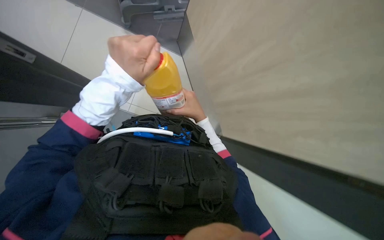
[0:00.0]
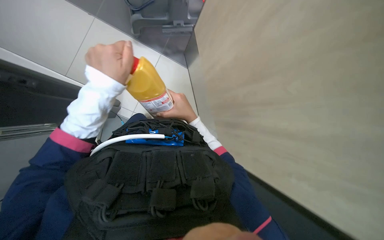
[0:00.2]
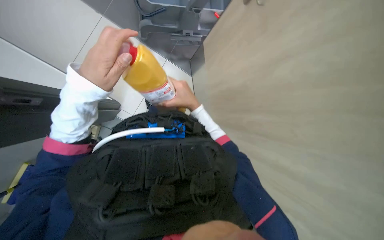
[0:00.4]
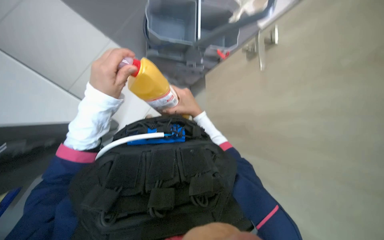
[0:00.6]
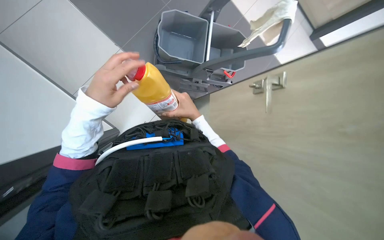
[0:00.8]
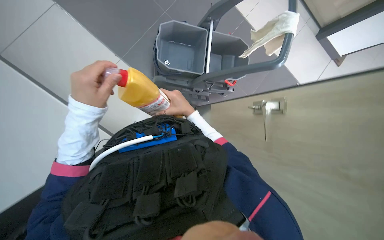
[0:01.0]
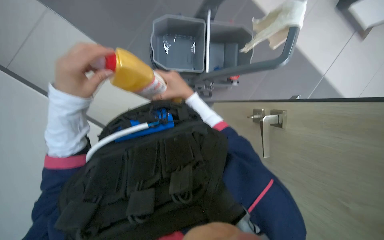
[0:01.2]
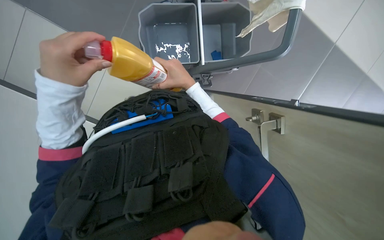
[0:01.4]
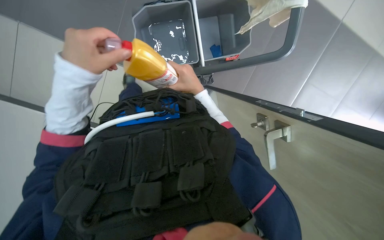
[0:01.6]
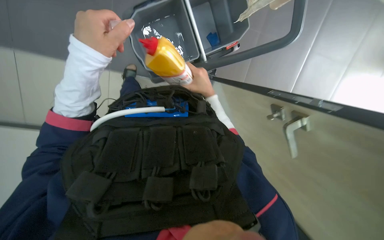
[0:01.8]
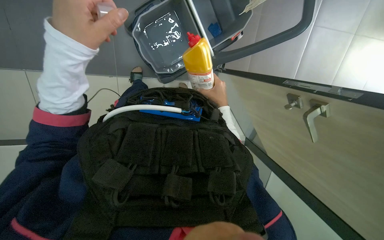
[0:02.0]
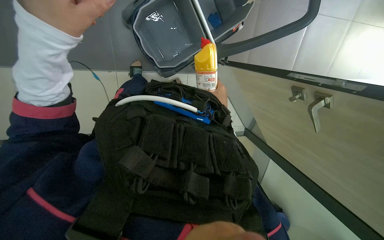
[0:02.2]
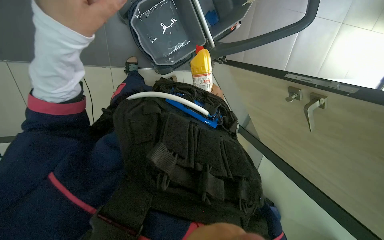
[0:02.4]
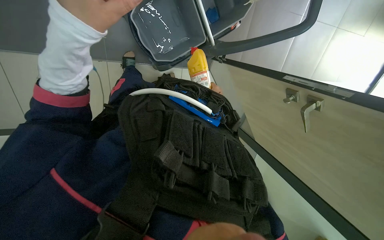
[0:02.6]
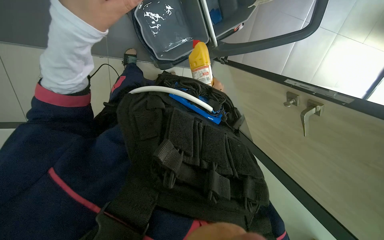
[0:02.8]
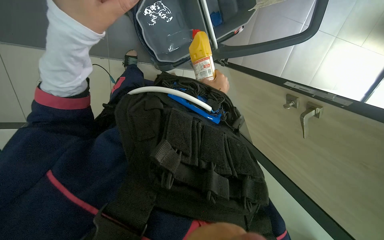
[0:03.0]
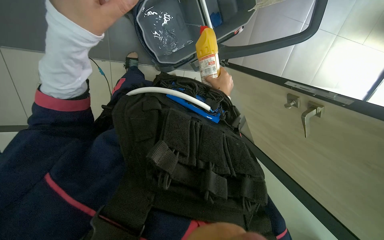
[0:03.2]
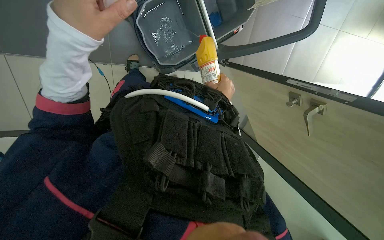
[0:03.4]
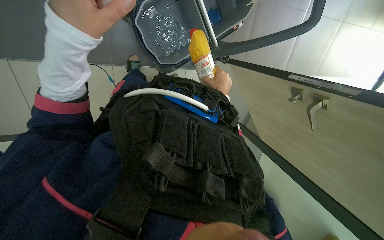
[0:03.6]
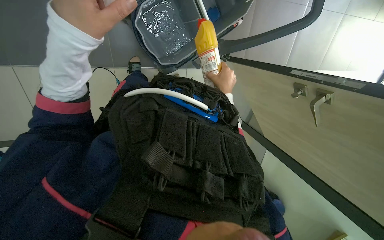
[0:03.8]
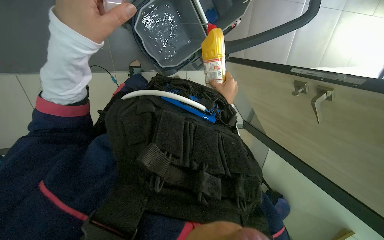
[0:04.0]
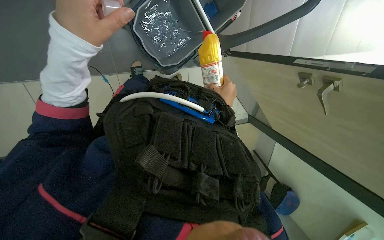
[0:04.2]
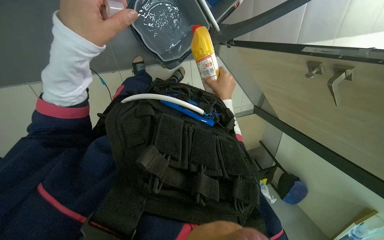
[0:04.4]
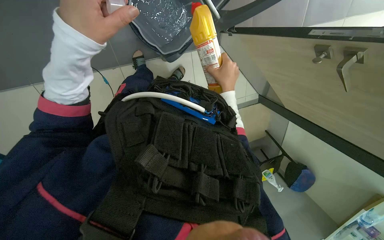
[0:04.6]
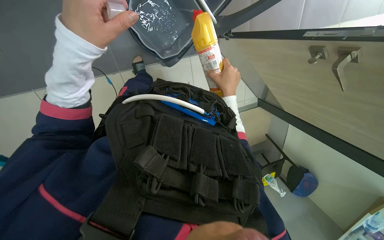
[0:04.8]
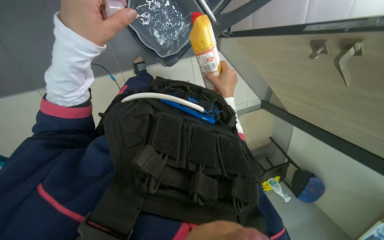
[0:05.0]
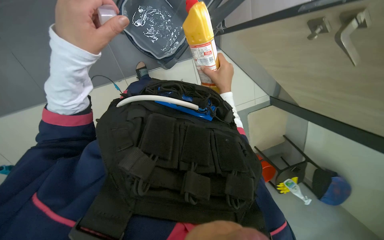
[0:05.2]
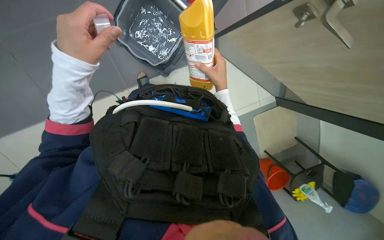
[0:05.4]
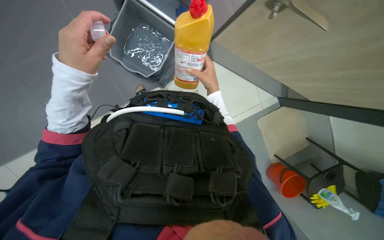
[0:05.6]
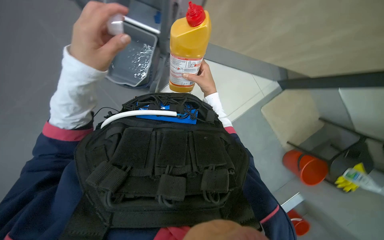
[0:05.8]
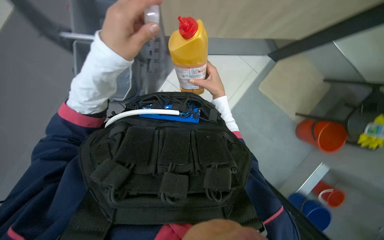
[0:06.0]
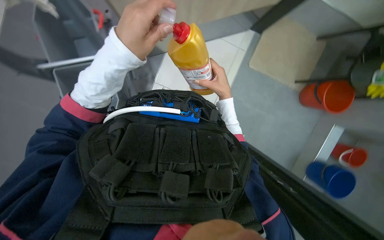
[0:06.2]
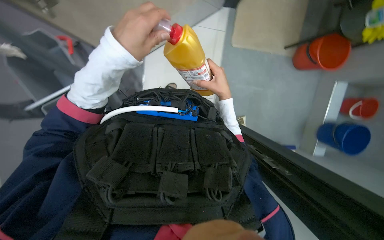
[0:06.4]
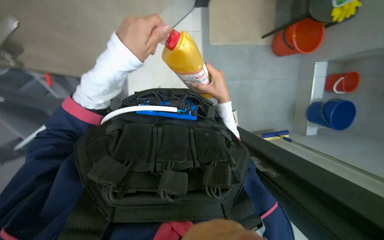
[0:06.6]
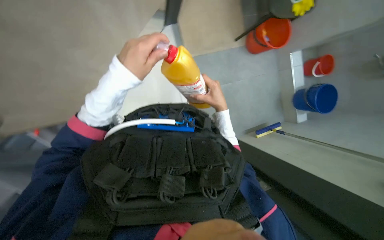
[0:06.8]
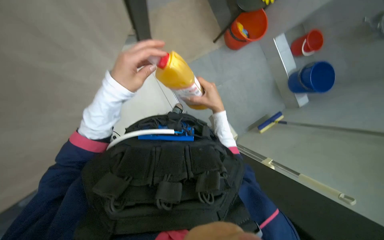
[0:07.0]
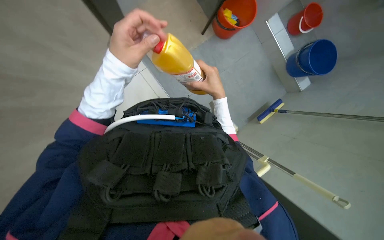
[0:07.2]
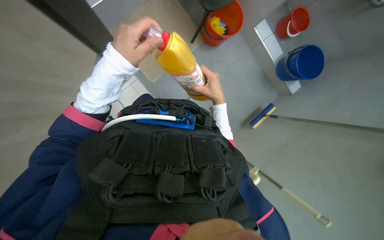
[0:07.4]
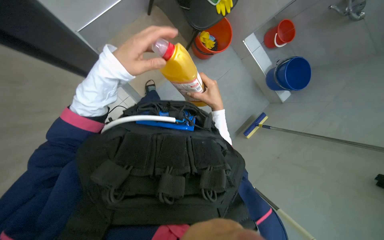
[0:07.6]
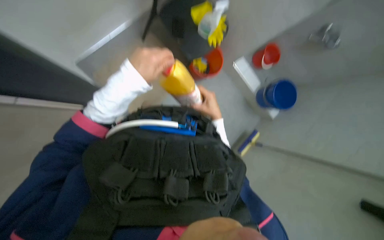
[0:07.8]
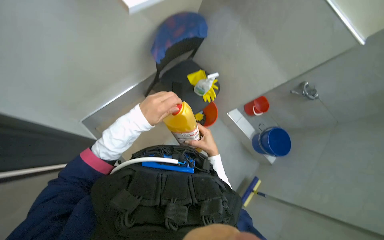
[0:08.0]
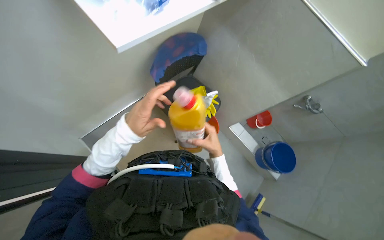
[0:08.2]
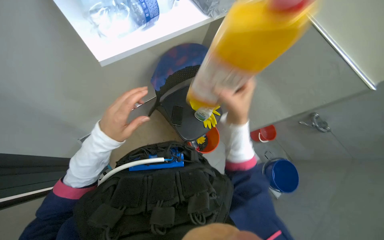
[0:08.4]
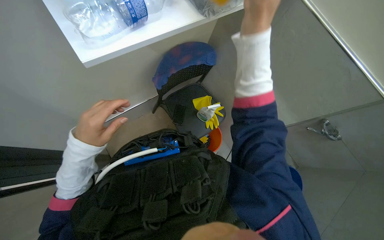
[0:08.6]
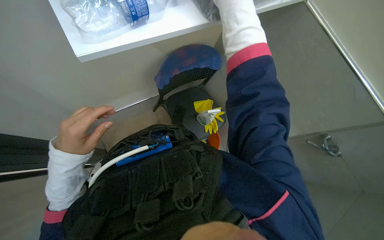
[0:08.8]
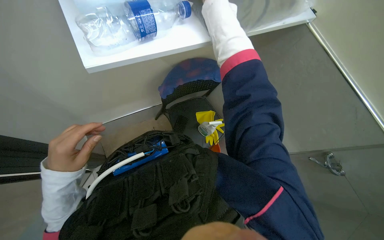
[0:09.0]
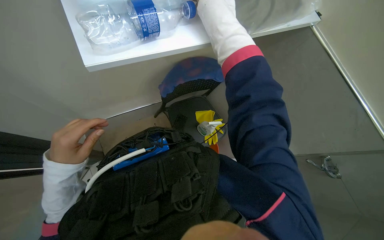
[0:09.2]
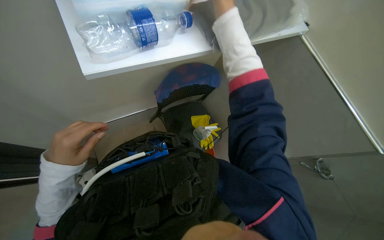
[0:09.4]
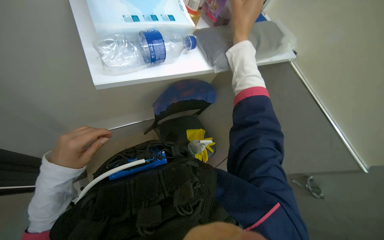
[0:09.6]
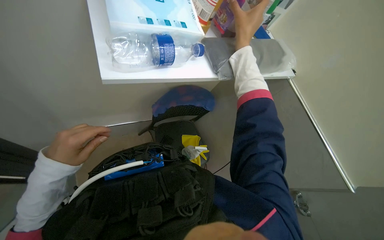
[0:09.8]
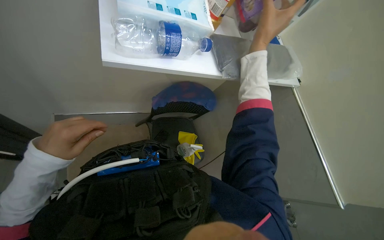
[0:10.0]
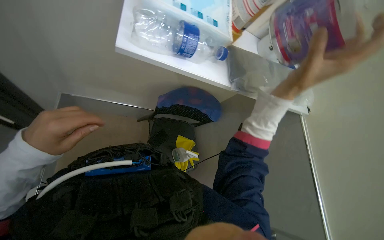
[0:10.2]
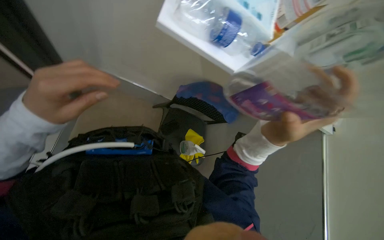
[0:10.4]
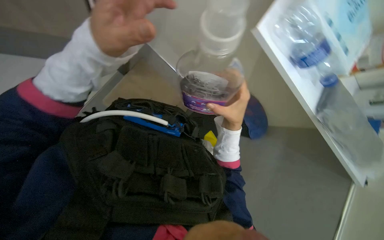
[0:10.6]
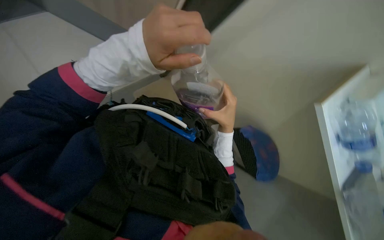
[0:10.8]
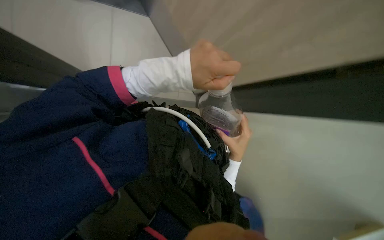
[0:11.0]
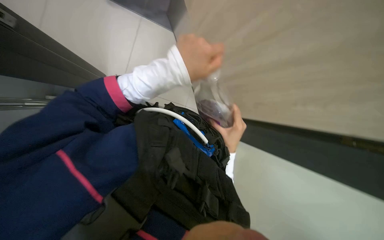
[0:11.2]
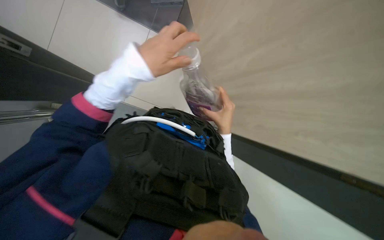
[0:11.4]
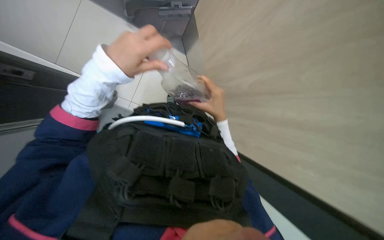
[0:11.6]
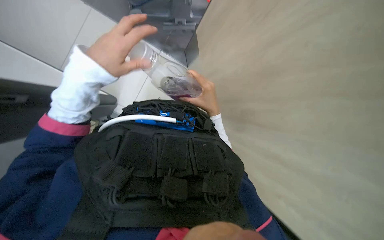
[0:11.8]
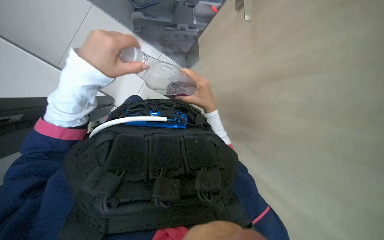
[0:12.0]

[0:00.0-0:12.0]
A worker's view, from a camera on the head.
Job: preparing cleaning supplies.
The whole recording: Preparing cleaning solution. The worker prepares cleaning solution by pouring liquids into a bucket and then into the cleaning cart.
0:00.0 to 0:01.6: The camera travels some 60 cm.
0:01.6 to 0:03.0: The view tilts roughly 15 degrees downward. The left hand goes roughly 20 cm up the picture and nearer to the camera.
0:06.0 to 0:07.6: The scene turns approximately 50 degrees counterclockwise in the picture.
0:07.6 to 0:09.0: The view tilts approximately 45 degrees upward.
0:09.0 to 0:10.4: The scene rotates clockwise by approximately 40 degrees.

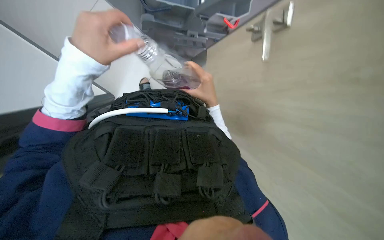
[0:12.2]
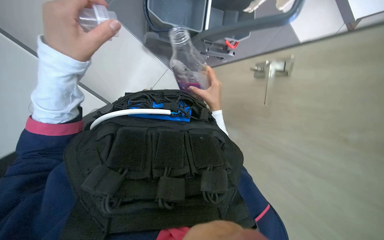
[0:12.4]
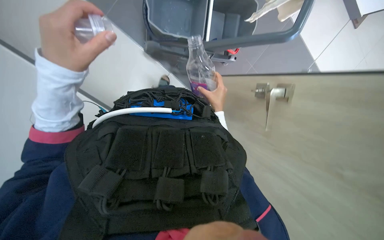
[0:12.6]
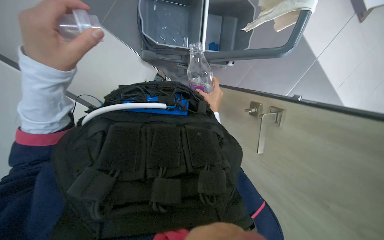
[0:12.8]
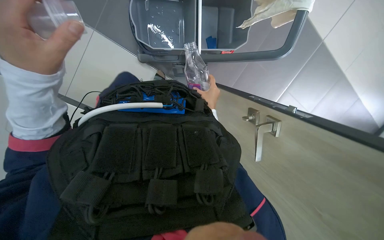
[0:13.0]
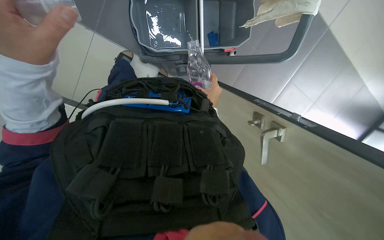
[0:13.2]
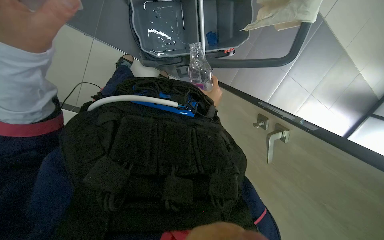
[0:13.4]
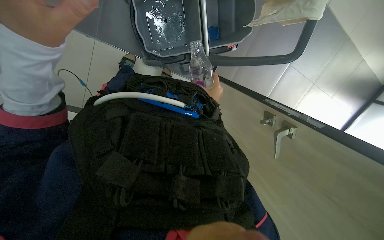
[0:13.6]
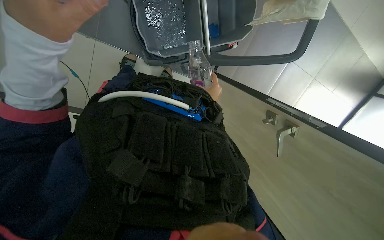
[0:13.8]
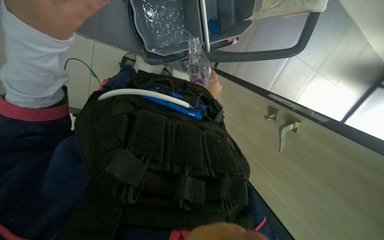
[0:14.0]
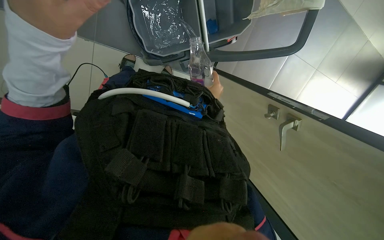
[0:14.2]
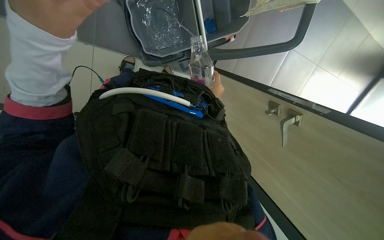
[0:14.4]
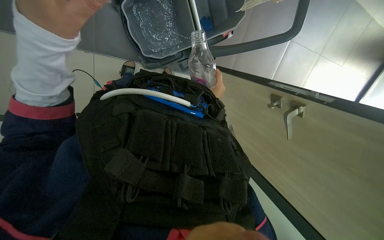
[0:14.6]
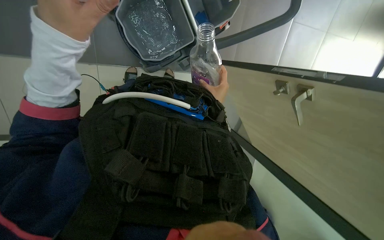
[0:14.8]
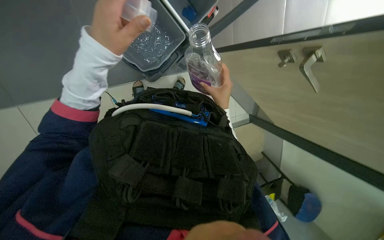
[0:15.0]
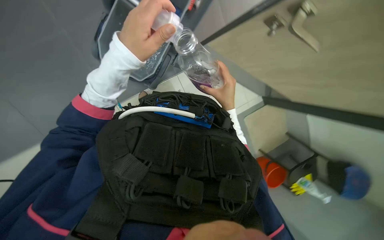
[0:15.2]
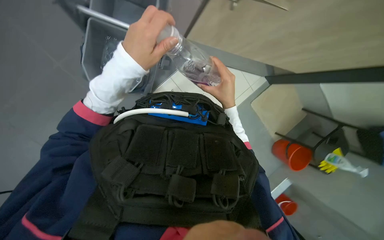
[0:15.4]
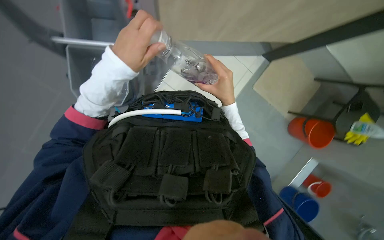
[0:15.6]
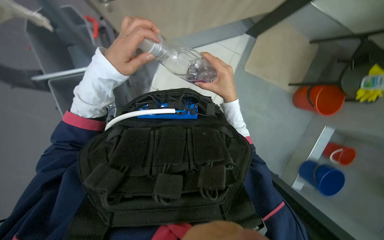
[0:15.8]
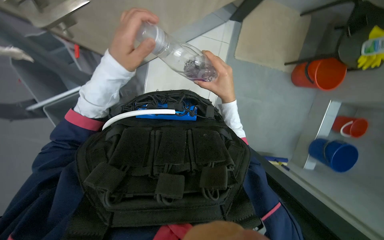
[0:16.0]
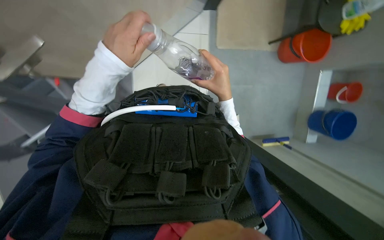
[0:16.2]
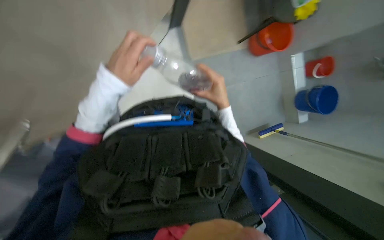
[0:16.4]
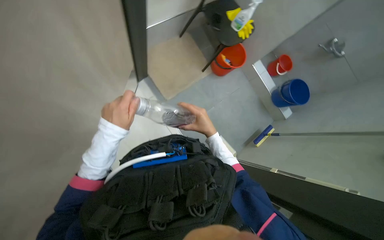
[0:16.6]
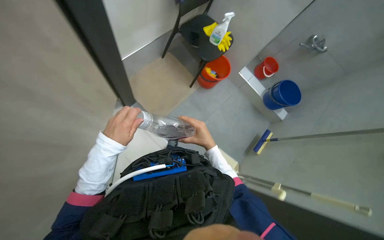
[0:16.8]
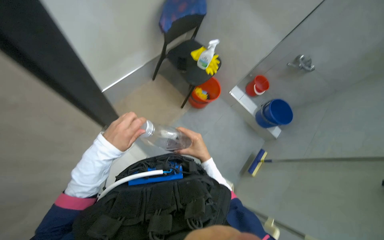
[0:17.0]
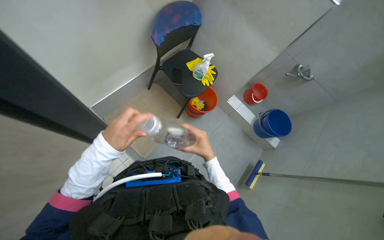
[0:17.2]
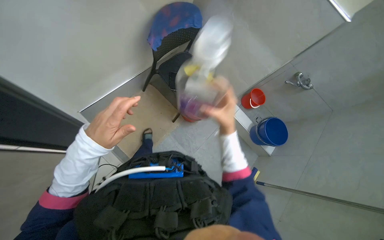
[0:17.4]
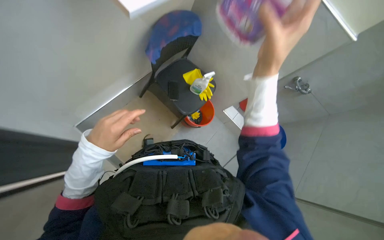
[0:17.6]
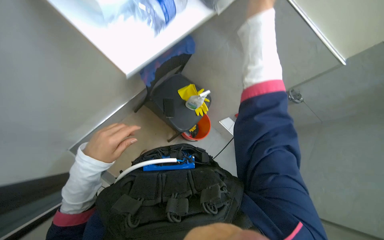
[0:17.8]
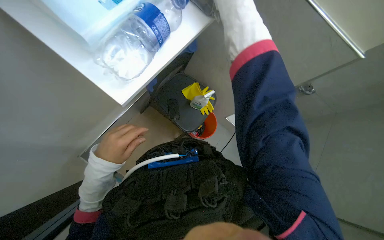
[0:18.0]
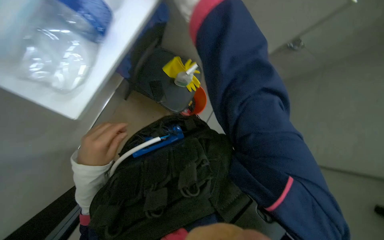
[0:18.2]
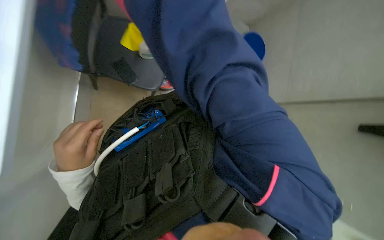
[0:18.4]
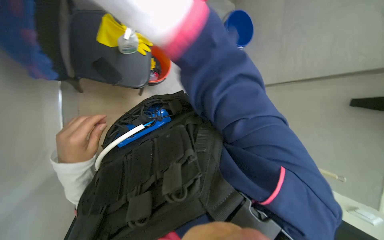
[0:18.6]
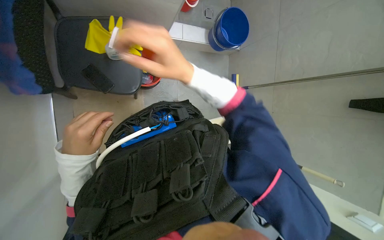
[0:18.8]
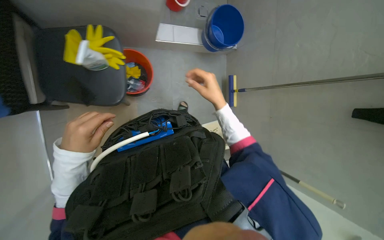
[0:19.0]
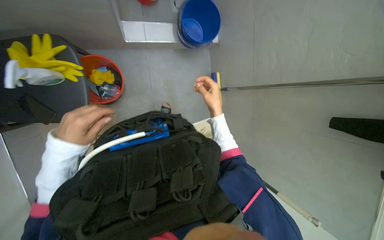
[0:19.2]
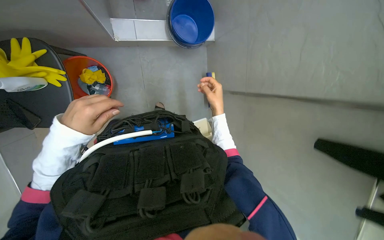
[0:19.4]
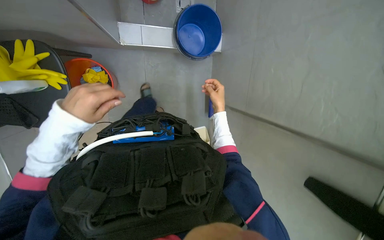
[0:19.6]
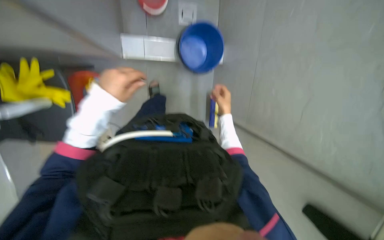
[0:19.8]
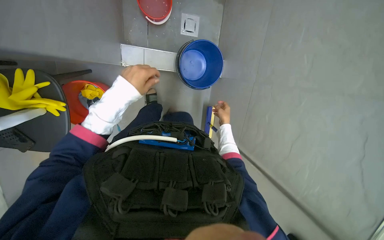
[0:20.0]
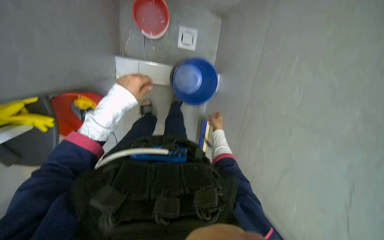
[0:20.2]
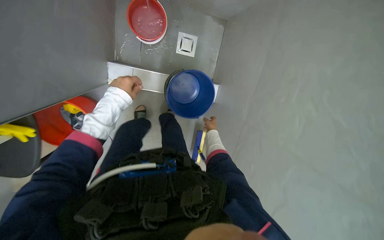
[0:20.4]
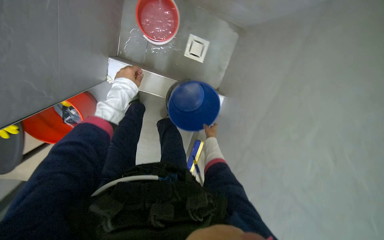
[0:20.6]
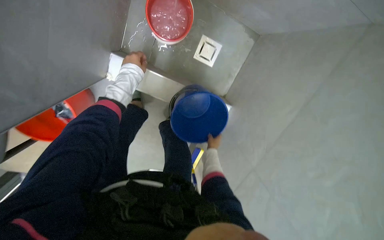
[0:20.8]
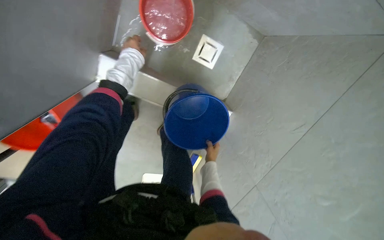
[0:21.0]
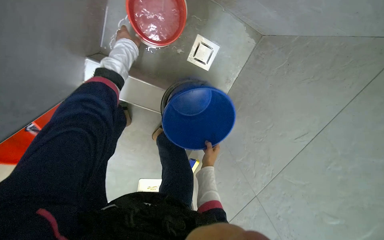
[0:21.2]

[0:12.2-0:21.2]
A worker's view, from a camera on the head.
Job: preparing cleaning supplies.
The whole recording: Preparing cleaning solution. The worker prepares cleaning solution by pouring liquids into a bucket and then into the cleaning cart.
0:12.2 to 0:13.8: The right hand travels farther from the camera by some 15 cm.
0:13.8 to 0:15.2: The view pans to the left by approximately 25 degrees. Everything in view rotates approximately 40 degrees counterclockwise.
0:15.2 to 0:16.6: The camera pitches downward, by some 15 degrees. The scene rotates counterclockwise by some 30 degrees.
0:16.6 to 0:18.2: The view tilts approximately 15 degrees upward. The scene turns approximately 30 degrees counterclockwise in the picture.
0:18.2 to 0:19.8: The left hand travels up the picture by approximately 10 cm.
0:19.8 to 0:21.2: The right hand heads farther from the camera, covering roughly 25 cm; the left hand goes some 60 cm up the picture and farther from the camera.
